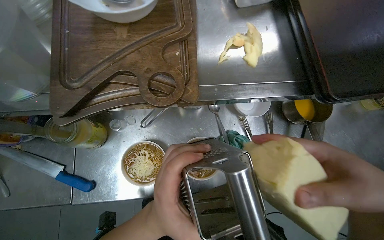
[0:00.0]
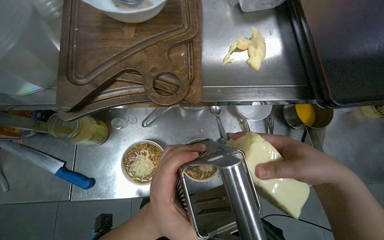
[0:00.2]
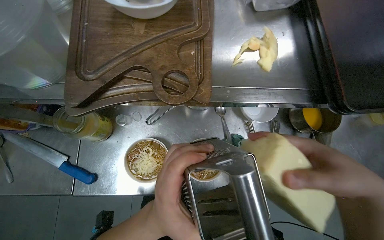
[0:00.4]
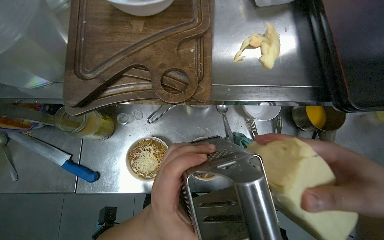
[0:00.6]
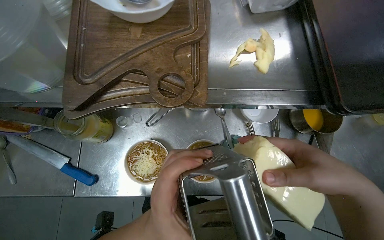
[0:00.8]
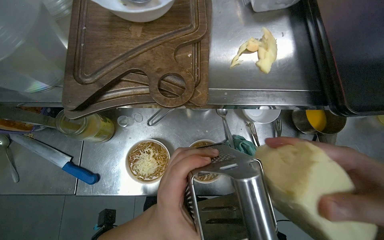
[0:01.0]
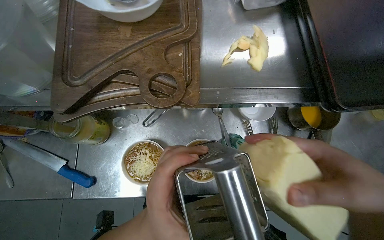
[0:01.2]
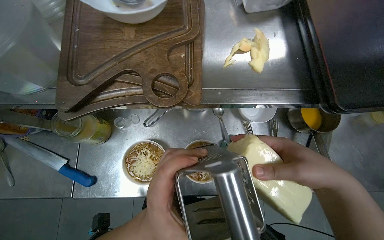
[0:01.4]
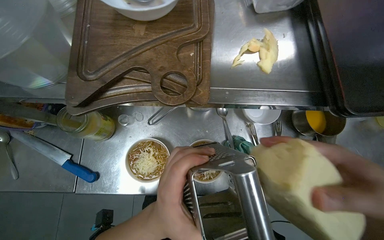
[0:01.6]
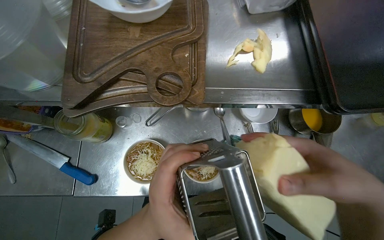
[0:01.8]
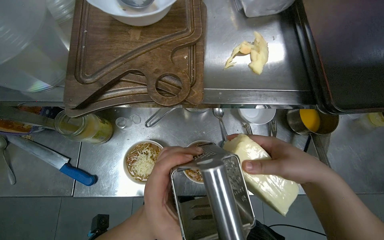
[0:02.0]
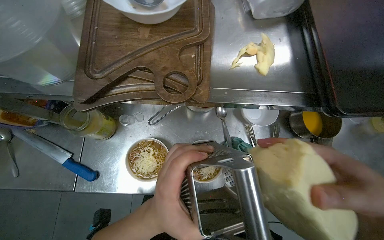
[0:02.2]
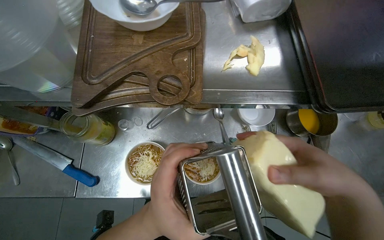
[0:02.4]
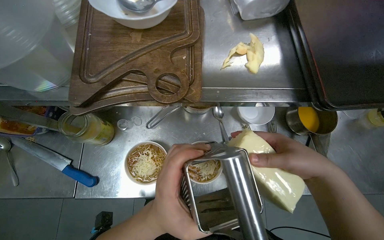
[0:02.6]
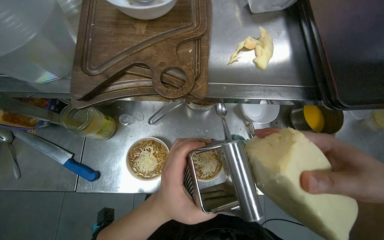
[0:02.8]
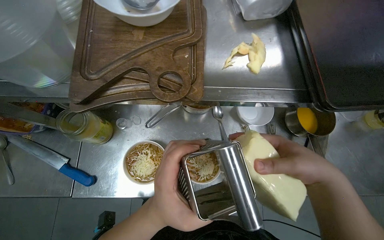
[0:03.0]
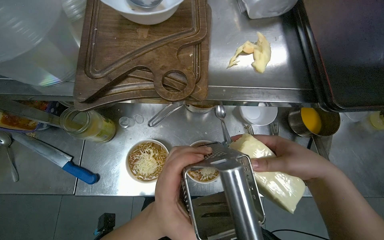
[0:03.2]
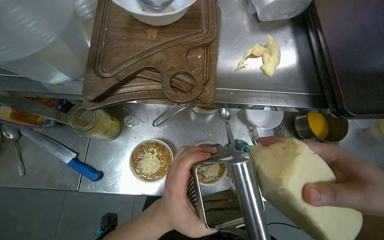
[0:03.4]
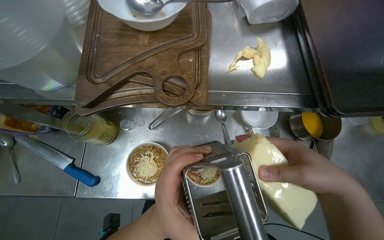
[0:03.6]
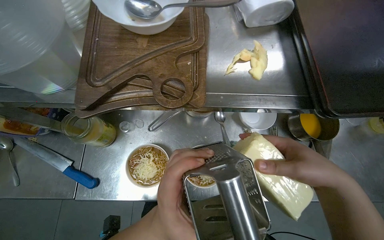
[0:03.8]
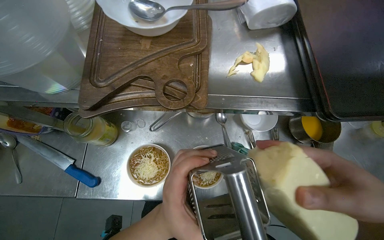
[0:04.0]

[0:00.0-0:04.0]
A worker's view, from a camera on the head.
Job: preparing food.
The whole recording: Grating cheese into ramen bowls. The worker unwraps and grates cheese into the ramen bowls.
0:02.6 to 0:04.0: The right hand goes nearer and farther, roughly 10 cm each way, reversing 2 times.

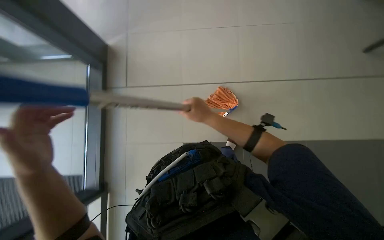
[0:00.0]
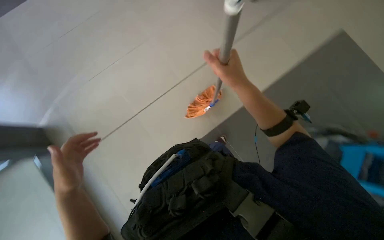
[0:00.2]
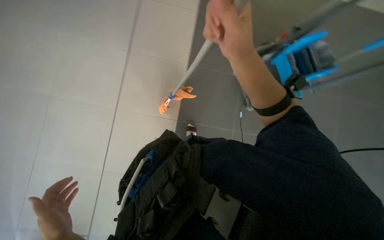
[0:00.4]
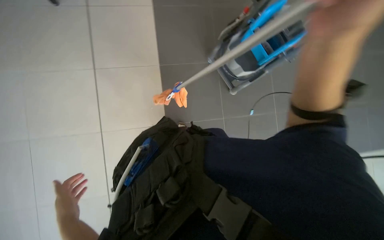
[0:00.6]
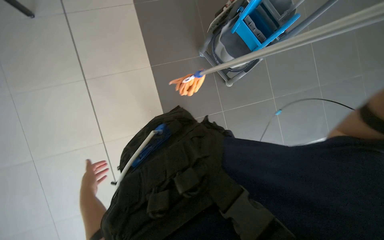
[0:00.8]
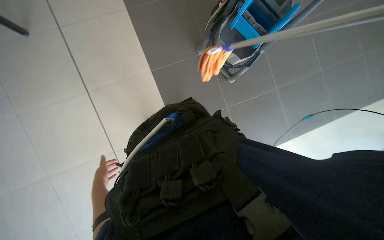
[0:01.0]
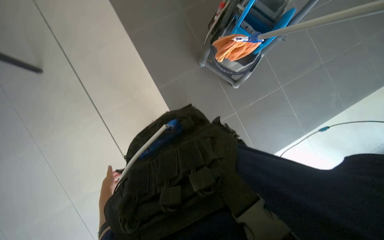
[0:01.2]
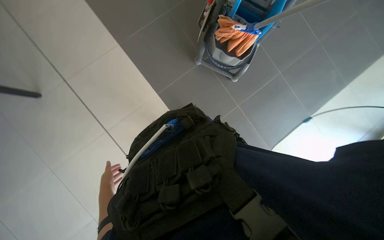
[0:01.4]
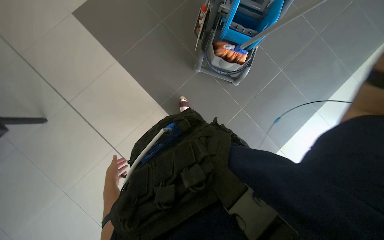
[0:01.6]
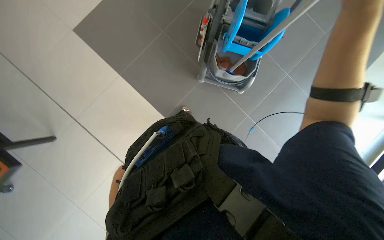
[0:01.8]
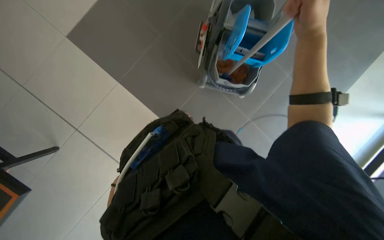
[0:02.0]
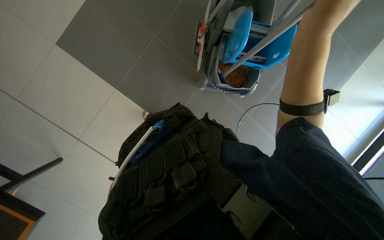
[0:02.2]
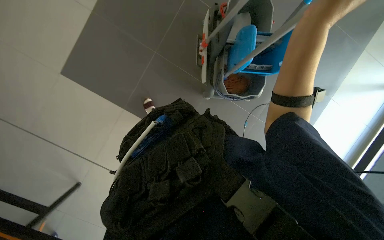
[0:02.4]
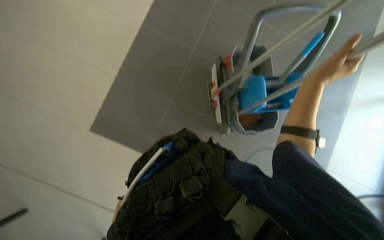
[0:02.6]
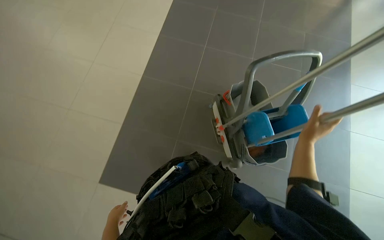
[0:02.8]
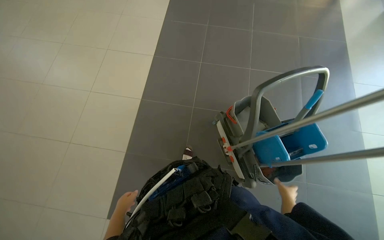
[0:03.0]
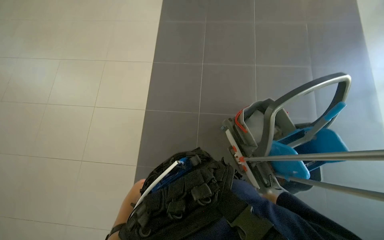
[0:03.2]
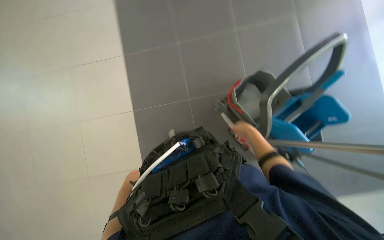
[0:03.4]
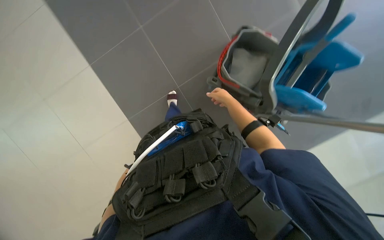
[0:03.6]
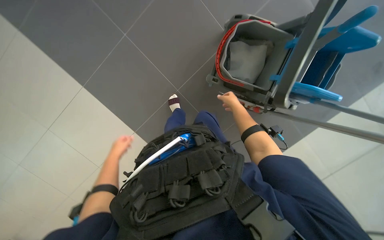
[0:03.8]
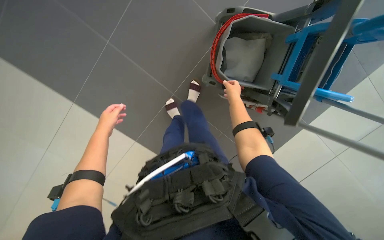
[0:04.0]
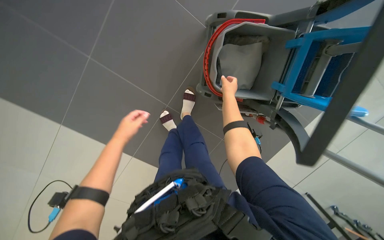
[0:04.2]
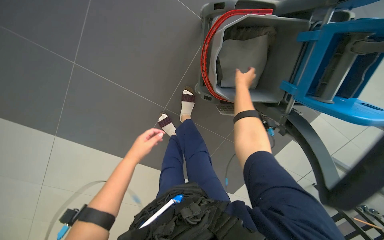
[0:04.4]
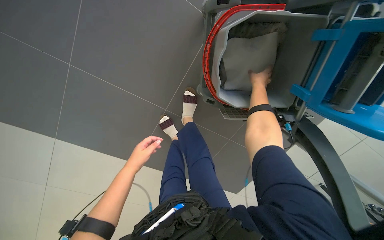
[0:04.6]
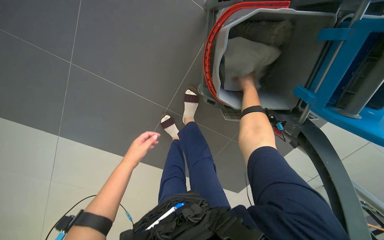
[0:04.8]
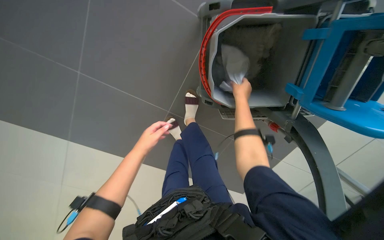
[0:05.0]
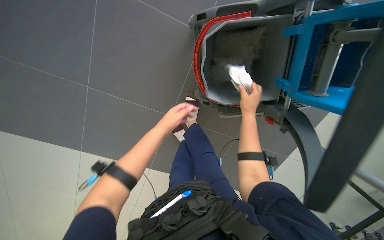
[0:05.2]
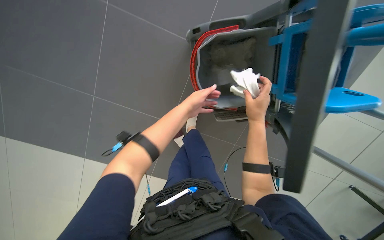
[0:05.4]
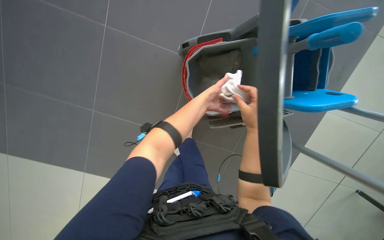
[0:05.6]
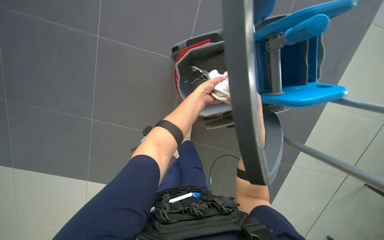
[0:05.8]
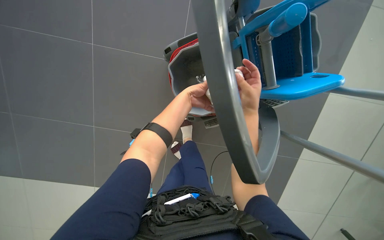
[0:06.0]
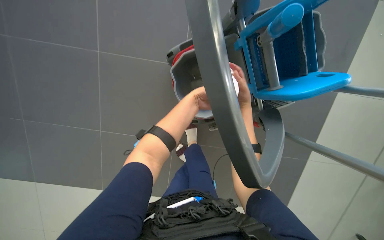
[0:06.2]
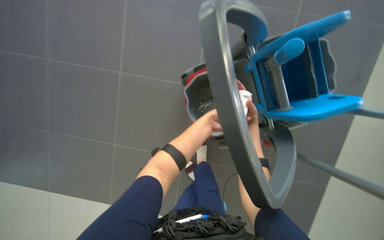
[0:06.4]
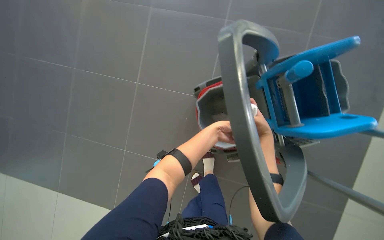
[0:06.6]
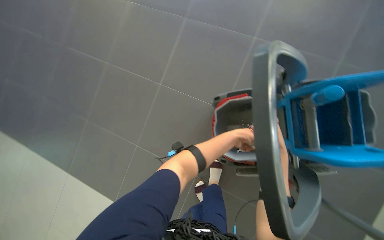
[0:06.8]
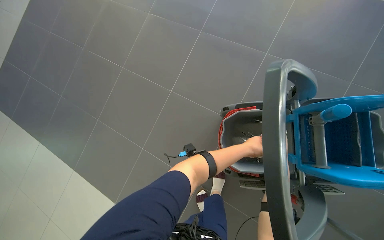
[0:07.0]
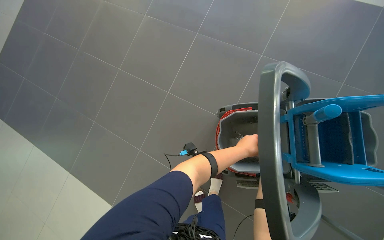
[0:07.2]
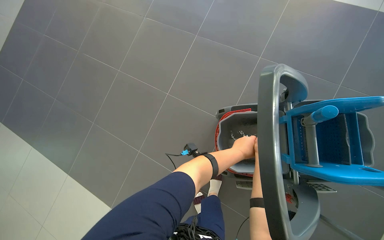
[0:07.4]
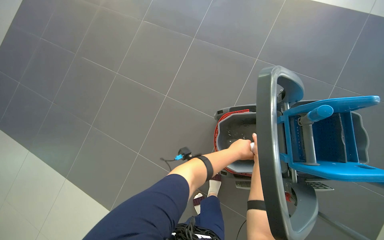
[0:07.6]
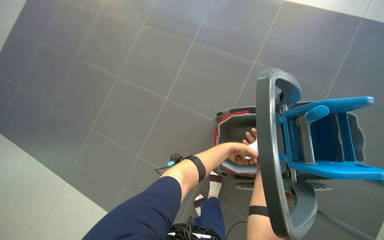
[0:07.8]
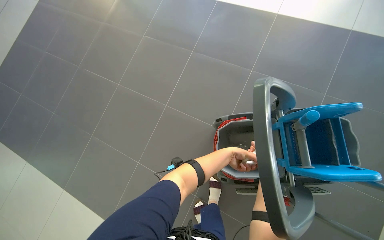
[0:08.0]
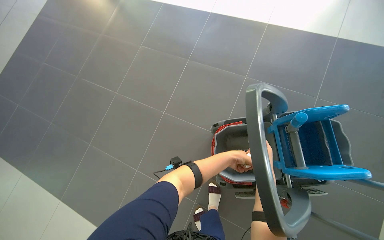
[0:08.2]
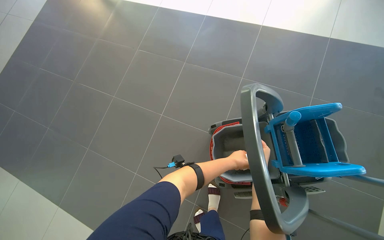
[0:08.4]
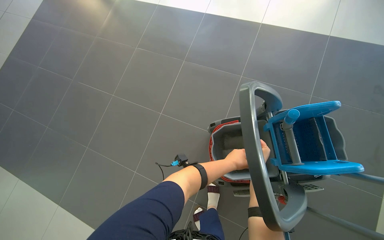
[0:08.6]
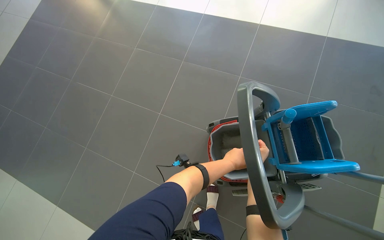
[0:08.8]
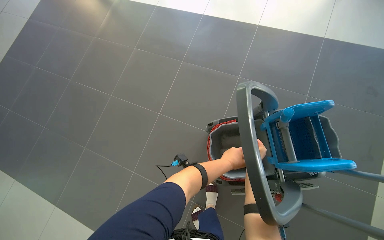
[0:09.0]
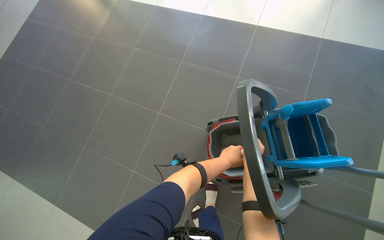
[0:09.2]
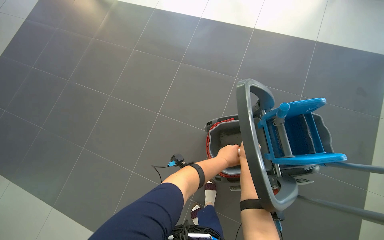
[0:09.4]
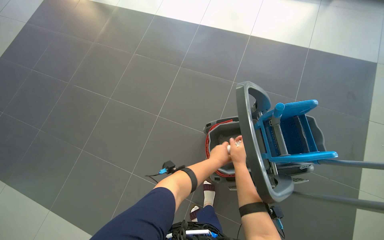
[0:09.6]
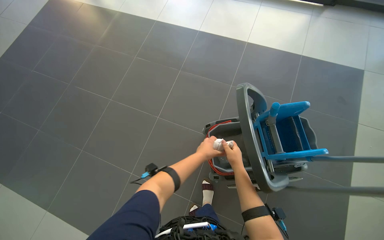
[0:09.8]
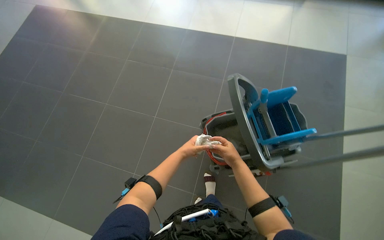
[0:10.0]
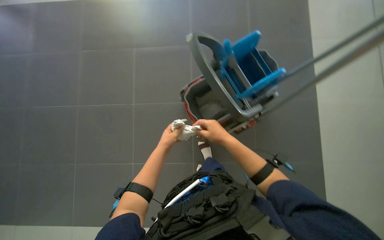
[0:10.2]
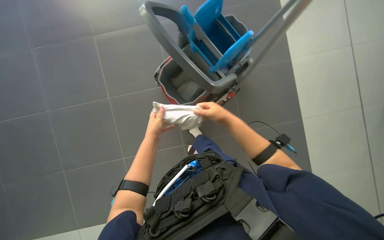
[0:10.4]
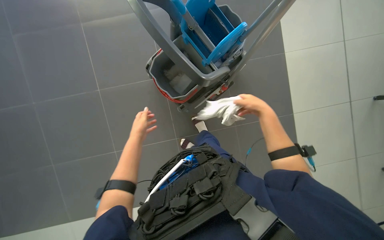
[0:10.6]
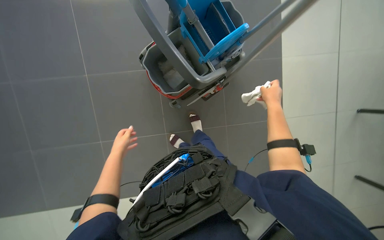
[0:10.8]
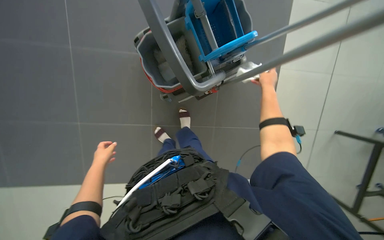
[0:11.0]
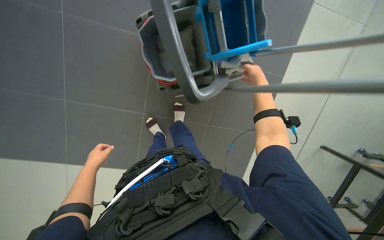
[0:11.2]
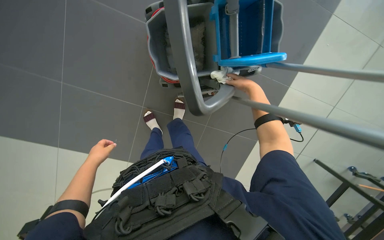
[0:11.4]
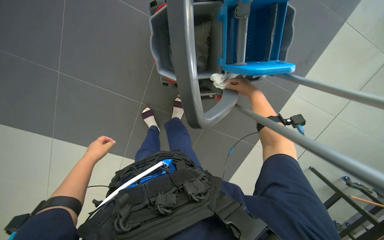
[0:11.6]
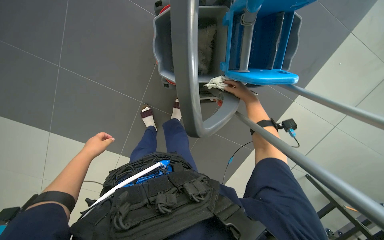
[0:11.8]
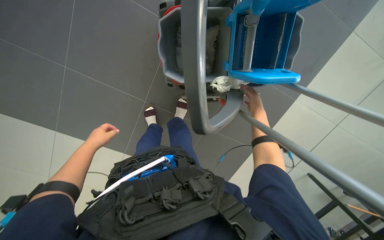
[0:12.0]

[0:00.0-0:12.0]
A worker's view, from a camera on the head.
Job: preparing cleaning supplies.
The whole recording: Changing mop head. The worker removes the orange mop head, wrings out a white cloth, and attaches a new white mop head to the handle.
0:00.0 to 0:01.6: Everything in view rotates about 35 degrees counterclockwise. The left hand moves farther from the camera, about 20 cm.
0:01.6 to 0:03.0: The view tilts about 35 degrees upward.
0:04.4 to 0:06.0: The left hand is displaced to the right and up the picture by about 40 cm. Meanwhile the right hand shifts some 30 cm nearer to the camera and down the picture.
0:06.0 to 0:07.6: The wearer's head swings roughly 20 degrees to the left. The view tilts about 20 degrees upward.
0:09.0 to 0:10.4: The wearer's head swings about 40 degrees to the right. The view tilts about 15 degrees downward.
0:10.4 to 0:12.0: The view swings roughly 20 degrees to the right. The scene turns approximately 35 degrees clockwise in the picture.

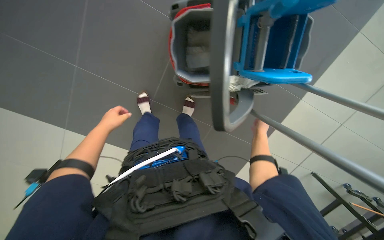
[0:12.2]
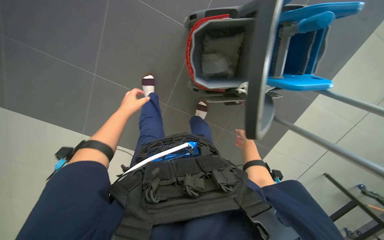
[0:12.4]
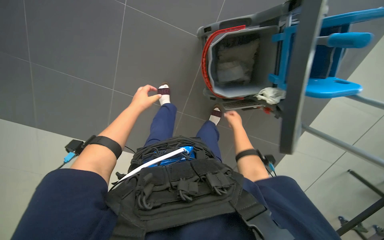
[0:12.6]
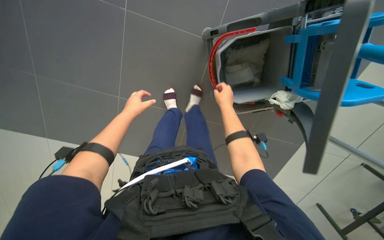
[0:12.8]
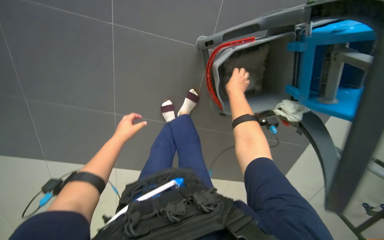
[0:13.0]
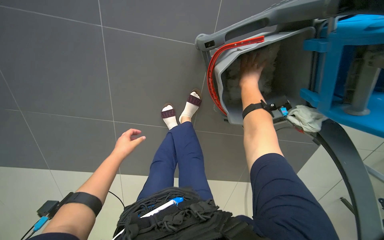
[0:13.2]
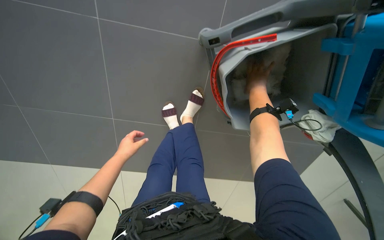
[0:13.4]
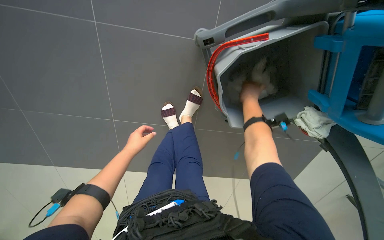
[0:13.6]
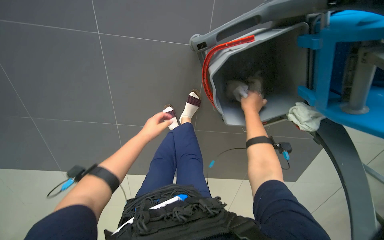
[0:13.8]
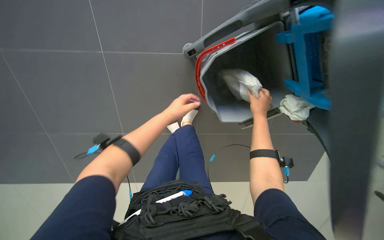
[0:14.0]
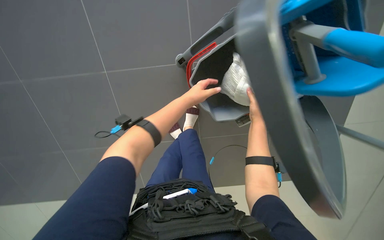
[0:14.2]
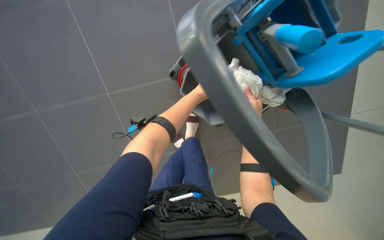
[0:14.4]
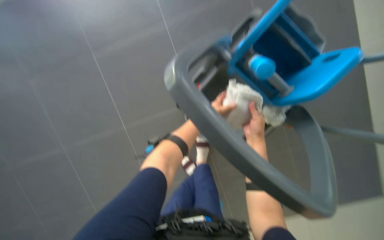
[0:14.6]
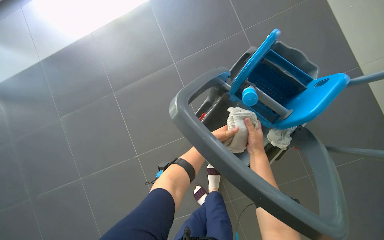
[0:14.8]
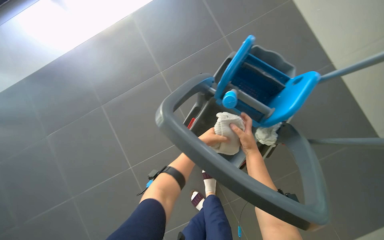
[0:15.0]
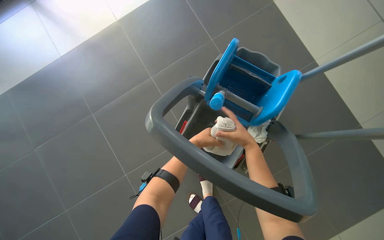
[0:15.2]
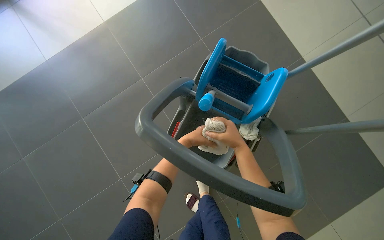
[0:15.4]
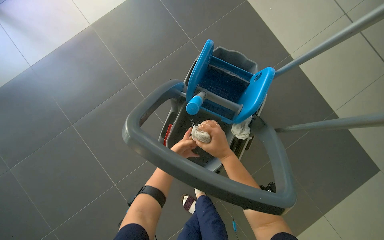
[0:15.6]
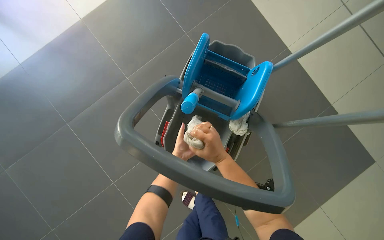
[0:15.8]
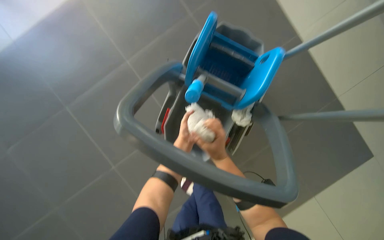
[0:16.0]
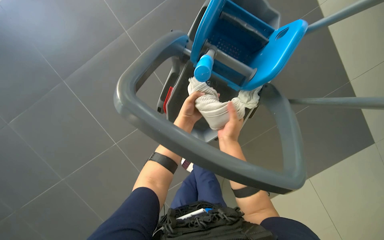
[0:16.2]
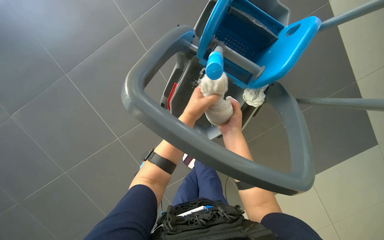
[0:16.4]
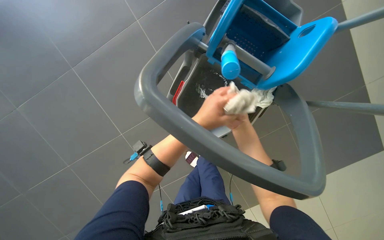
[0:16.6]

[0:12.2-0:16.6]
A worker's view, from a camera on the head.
Job: preparing cleaning supplies.
The whole recording: Changing mop head. The worker removes the orange mop head, wrings out a white cloth, and attaches a new white mop head to the handle.
0:12.2 to 0:13.6: The view swings some 20 degrees to the left. The right hand goes approximately 30 cm to the left and up the picture.
0:13.6 to 0:15.2: The camera pitches upward, by approximately 35 degrees. Everything in view rotates some 30 degrees counterclockwise. The right hand shifts roughly 40 cm nearer to the camera, while the left hand shifts some 25 cm to the right.
0:15.2 to 0:16.6: The wearer looks about 15 degrees further downward. The right hand is displaced farther from the camera by approximately 15 cm.
